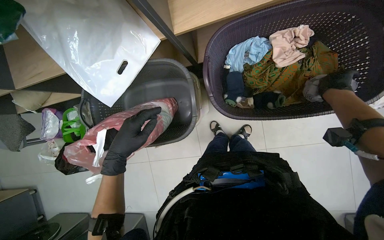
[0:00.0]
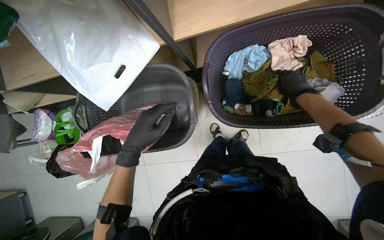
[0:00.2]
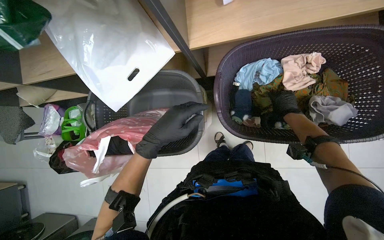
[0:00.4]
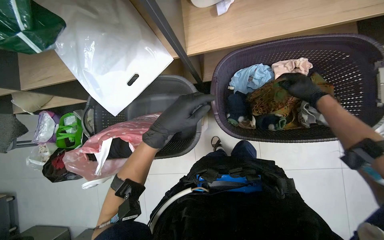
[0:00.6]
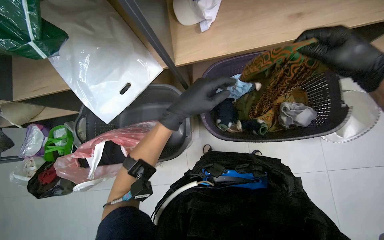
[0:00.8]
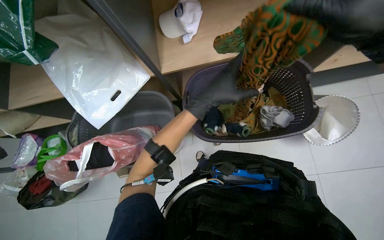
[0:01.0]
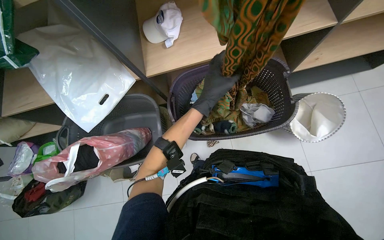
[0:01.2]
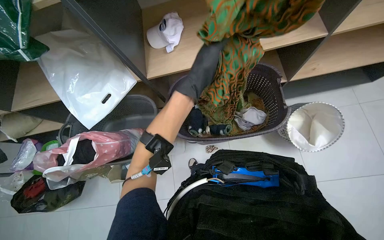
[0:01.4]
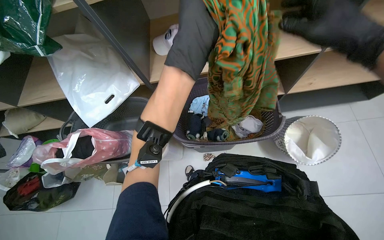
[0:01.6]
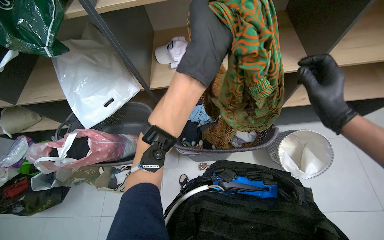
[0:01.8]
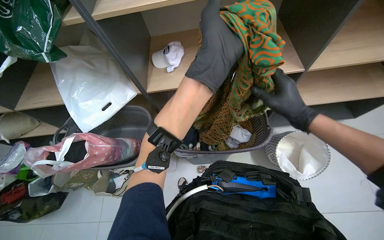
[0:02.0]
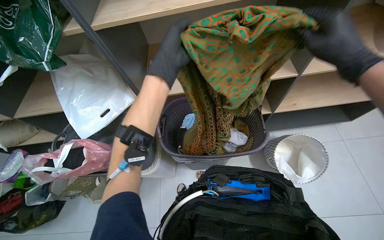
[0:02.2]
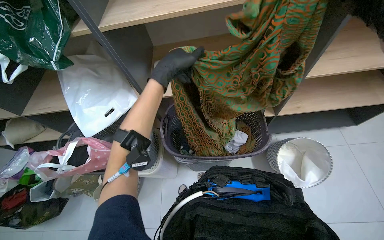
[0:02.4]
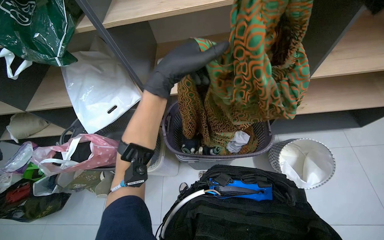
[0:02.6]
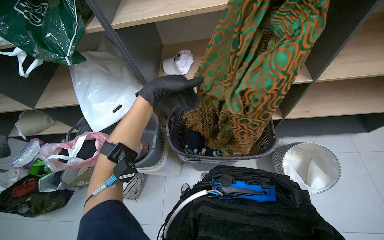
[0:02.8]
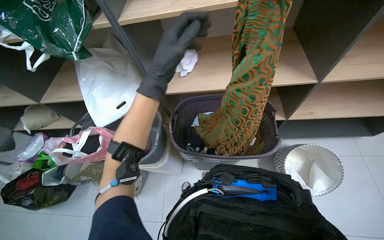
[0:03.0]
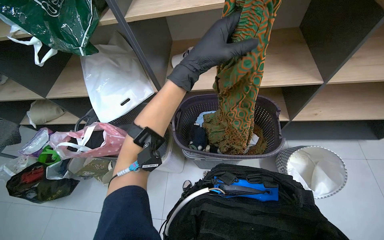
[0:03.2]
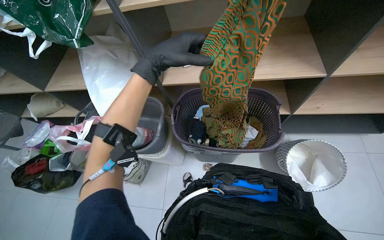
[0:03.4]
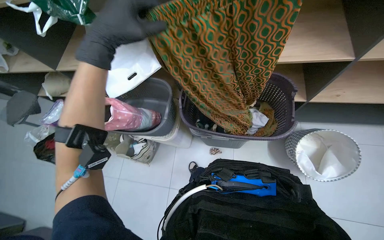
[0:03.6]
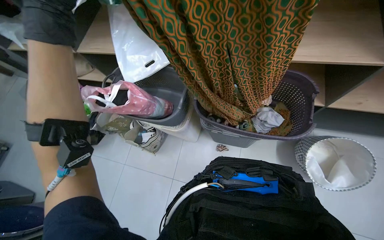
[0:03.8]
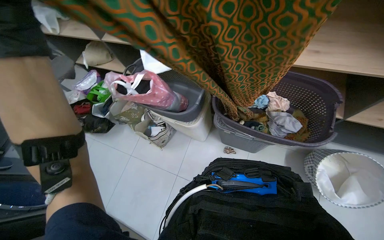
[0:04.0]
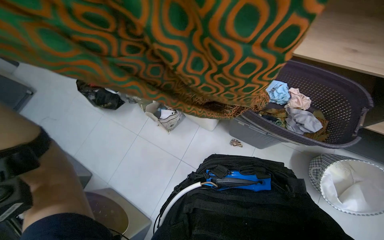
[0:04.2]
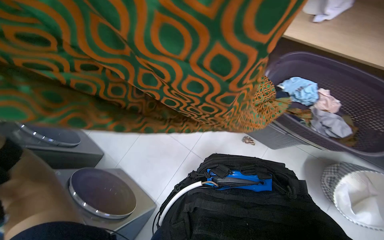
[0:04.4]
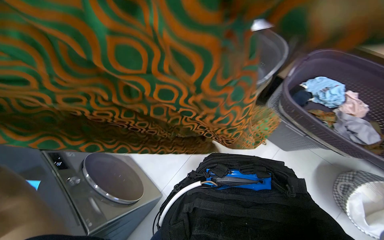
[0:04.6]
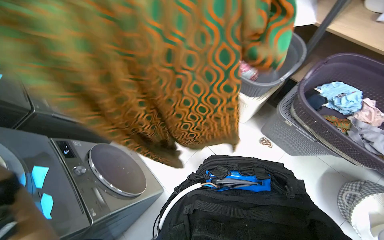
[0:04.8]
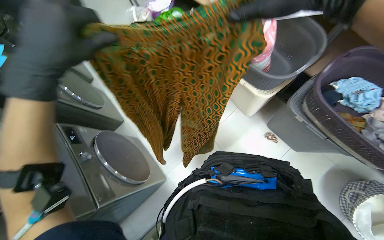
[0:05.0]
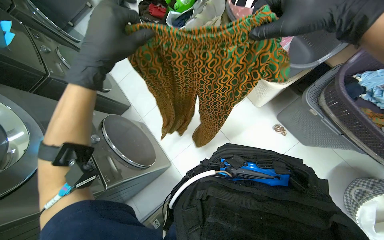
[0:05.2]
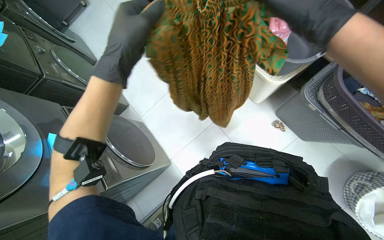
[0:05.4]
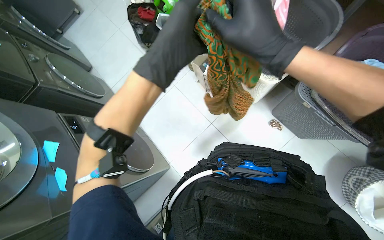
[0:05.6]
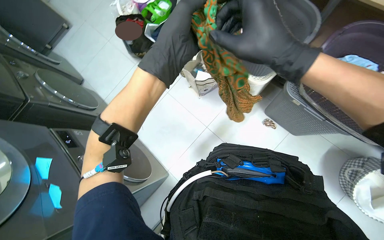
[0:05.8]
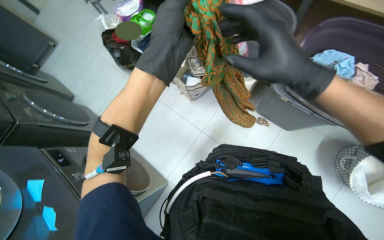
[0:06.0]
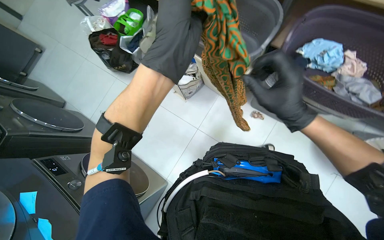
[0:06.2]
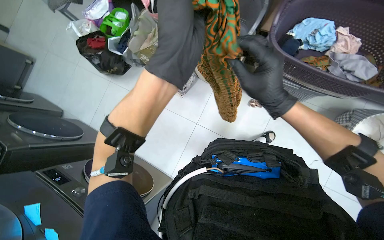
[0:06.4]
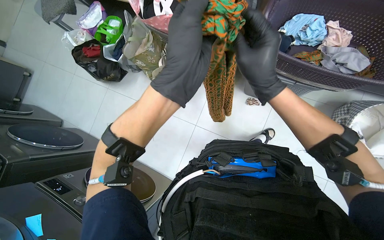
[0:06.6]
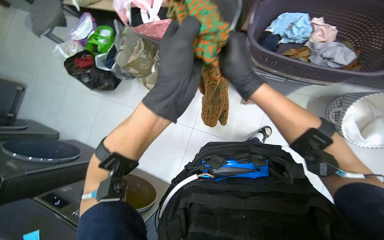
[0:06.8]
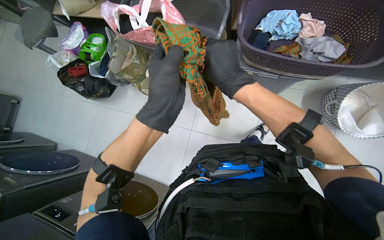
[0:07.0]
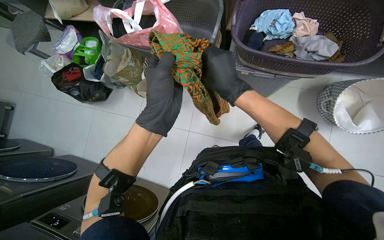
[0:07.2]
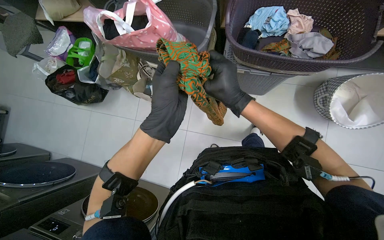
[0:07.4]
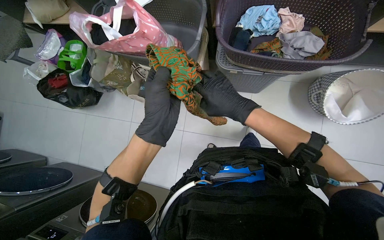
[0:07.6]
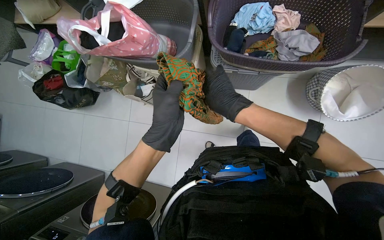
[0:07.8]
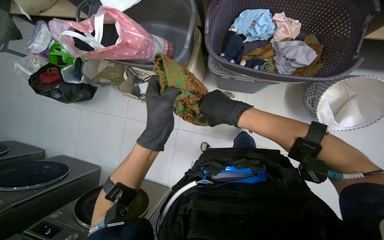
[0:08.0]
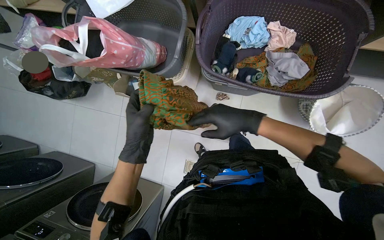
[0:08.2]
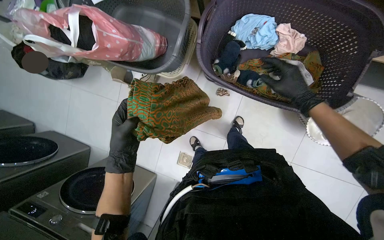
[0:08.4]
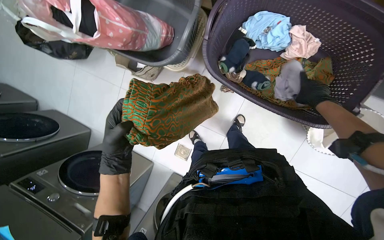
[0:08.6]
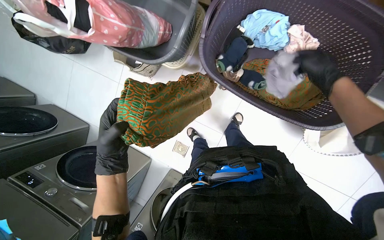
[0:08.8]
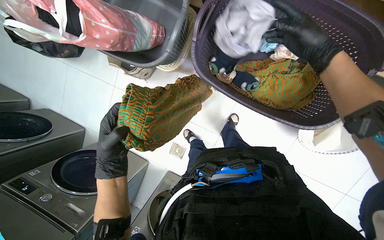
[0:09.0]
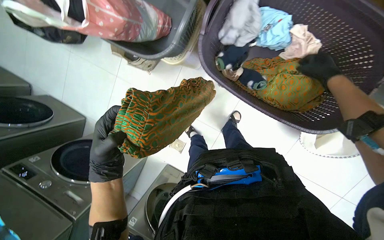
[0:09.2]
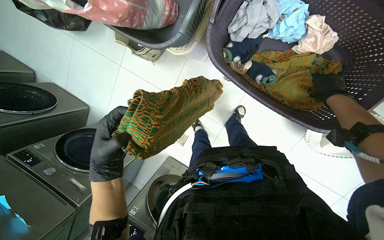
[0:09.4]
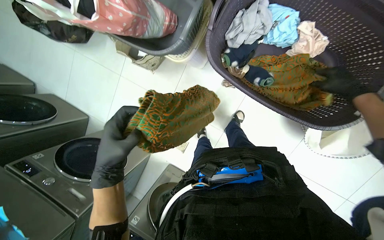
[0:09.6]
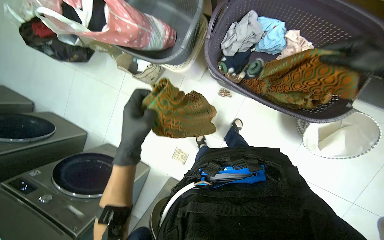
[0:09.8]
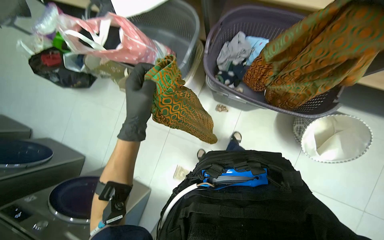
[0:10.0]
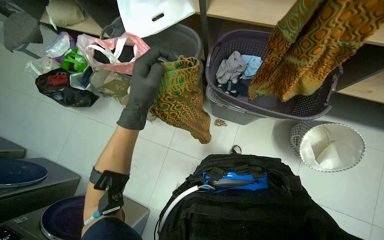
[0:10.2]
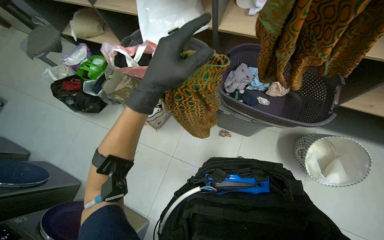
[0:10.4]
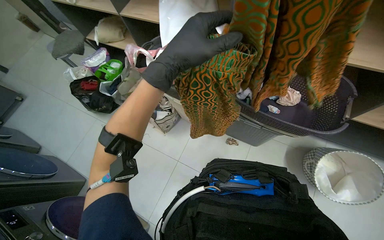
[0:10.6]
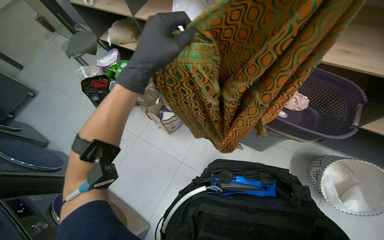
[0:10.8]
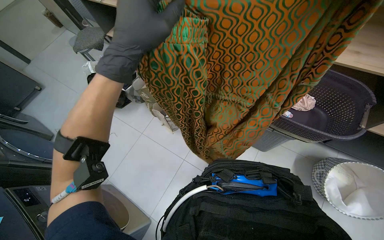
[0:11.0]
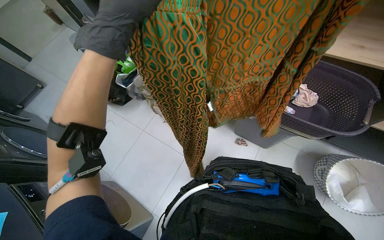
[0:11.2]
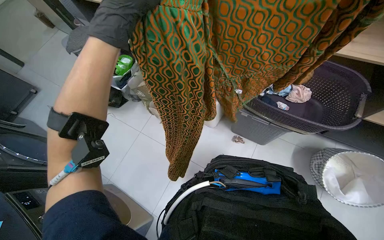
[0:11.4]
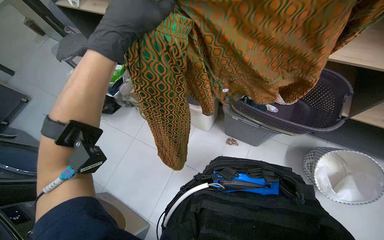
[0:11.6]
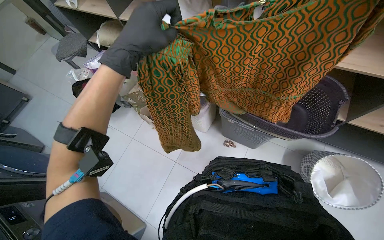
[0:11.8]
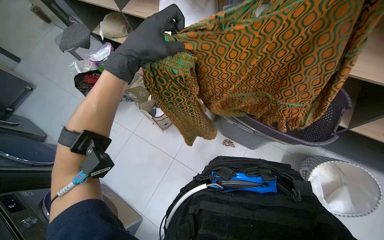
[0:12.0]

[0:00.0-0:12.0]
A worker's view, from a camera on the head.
Job: managing laundry.
The whole recording: Folding and organizing laundry. The worker folds and organizes various clothes, placing them into baskets, on shelves, and into bags.
0:00.0 to 0:01.6: The wearer looks about 25 degrees further upward. The left hand is displaced to the right and up the picture by roughly 50 cm.
0:01.6 to 0:03.0: The left hand heads nearer to the camera and down the picture, covering approximately 20 cm.
0:03.0 to 0:04.4: The wearer's head swings about 35 degrees to the left. The view tips downward by roughly 15 degrees.
0:06.0 to 0:07.6: The scene turns about 25 degrees counterclockwise in the picture. The right hand heads farther from the camera, covering about 15 cm.
0:07.6 to 0:09.0: The view tips downward by roughly 15 degrees. The right hand heads up the picture and to the right, covering approximately 50 cm.
0:09.0 to 0:10.4: The camera pitches upward, by some 30 degrees.
0:10.4 to 0:12.0: The left hand heads to the left, covering approximately 10 cm.

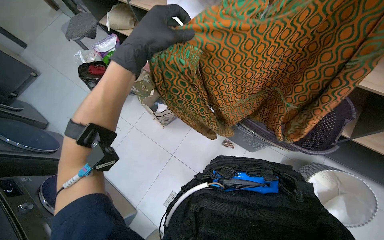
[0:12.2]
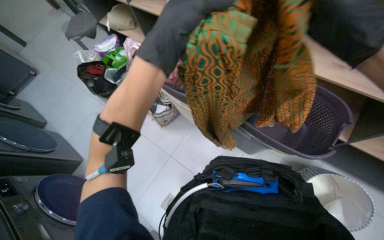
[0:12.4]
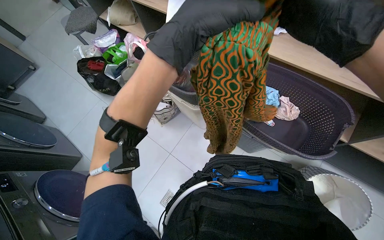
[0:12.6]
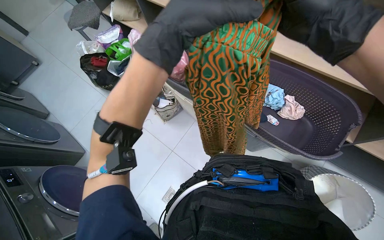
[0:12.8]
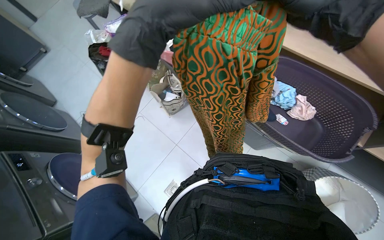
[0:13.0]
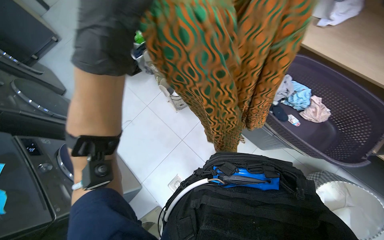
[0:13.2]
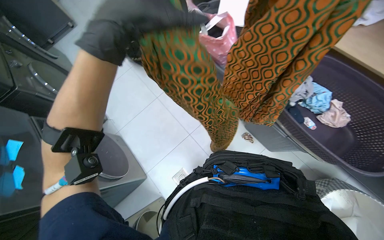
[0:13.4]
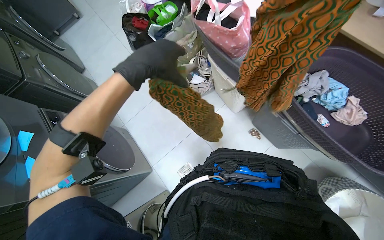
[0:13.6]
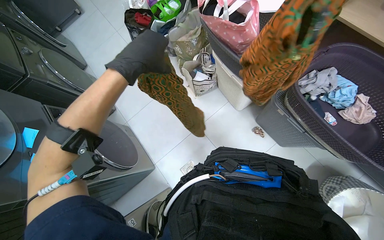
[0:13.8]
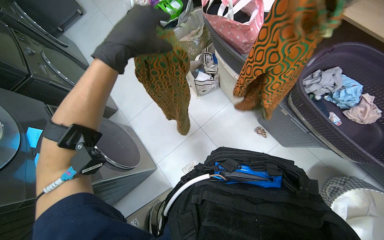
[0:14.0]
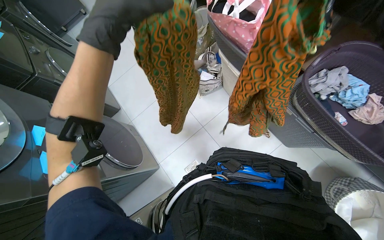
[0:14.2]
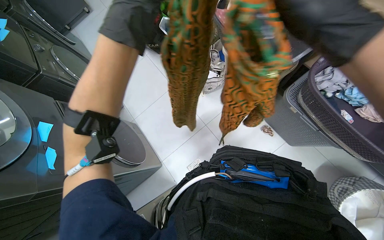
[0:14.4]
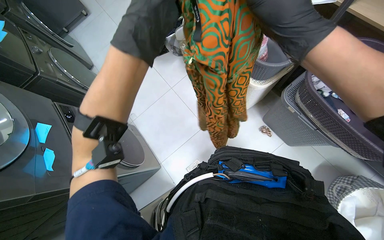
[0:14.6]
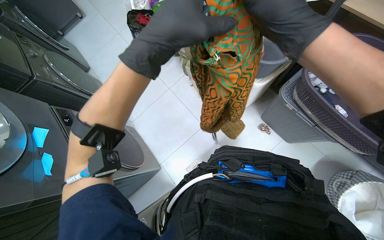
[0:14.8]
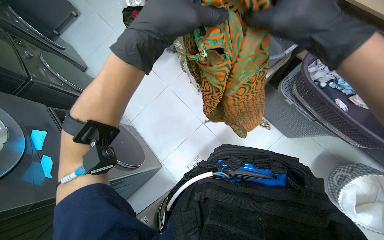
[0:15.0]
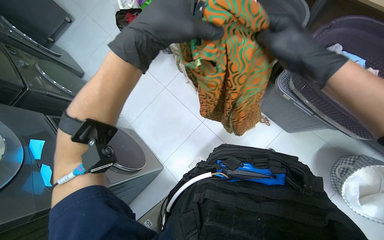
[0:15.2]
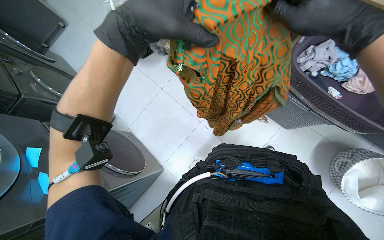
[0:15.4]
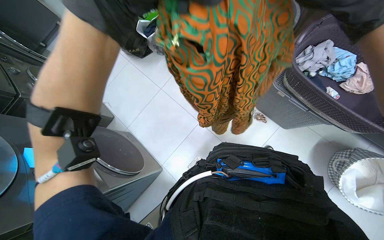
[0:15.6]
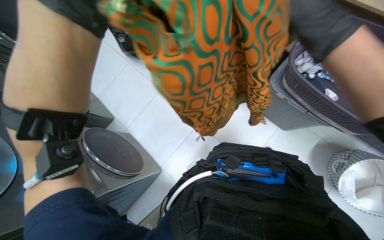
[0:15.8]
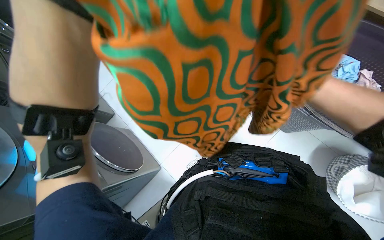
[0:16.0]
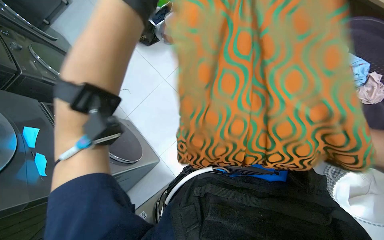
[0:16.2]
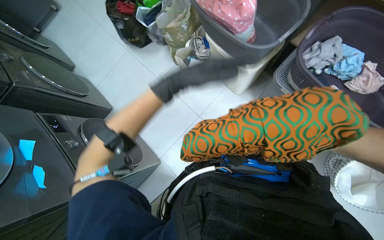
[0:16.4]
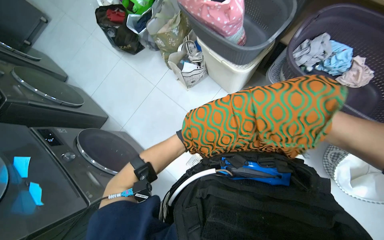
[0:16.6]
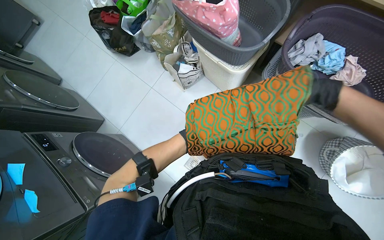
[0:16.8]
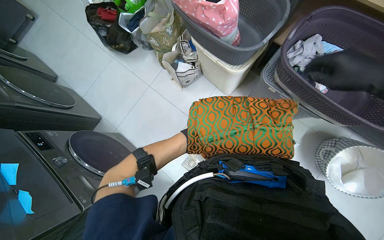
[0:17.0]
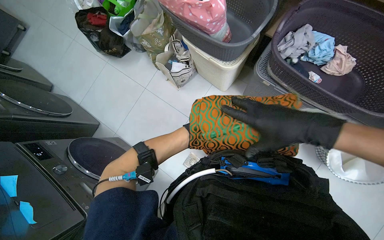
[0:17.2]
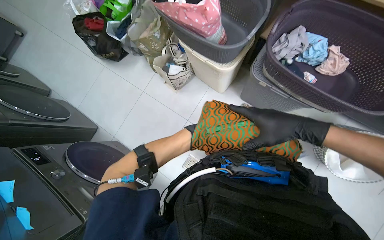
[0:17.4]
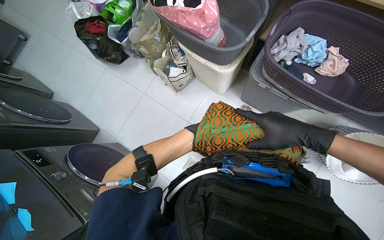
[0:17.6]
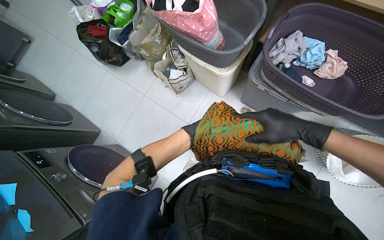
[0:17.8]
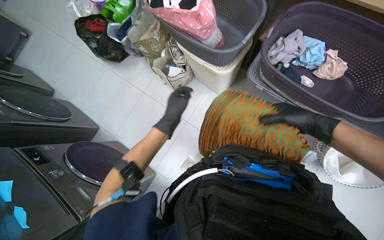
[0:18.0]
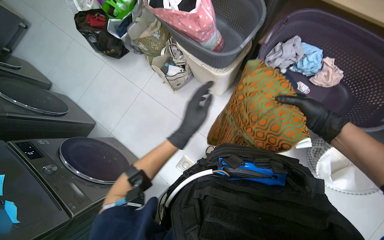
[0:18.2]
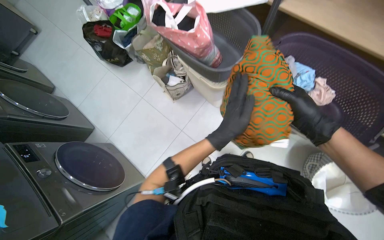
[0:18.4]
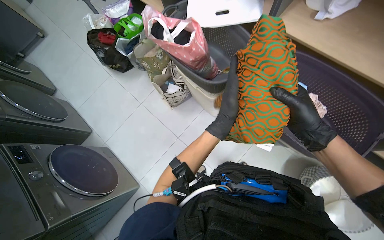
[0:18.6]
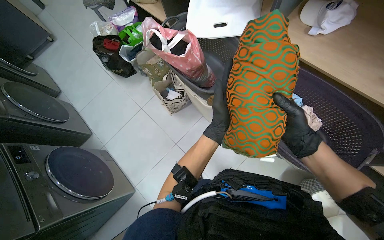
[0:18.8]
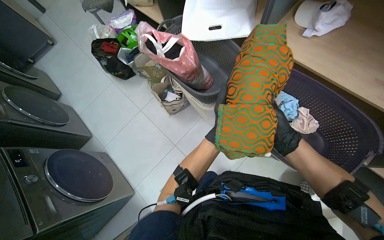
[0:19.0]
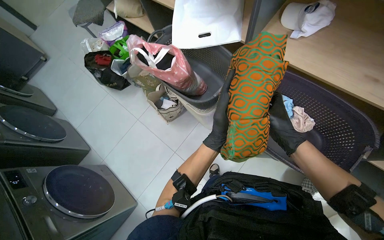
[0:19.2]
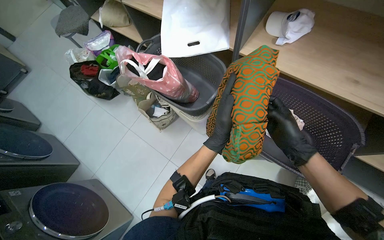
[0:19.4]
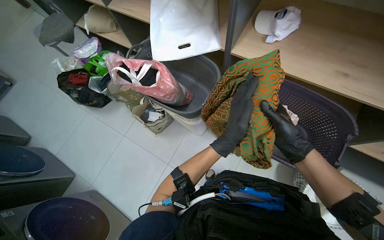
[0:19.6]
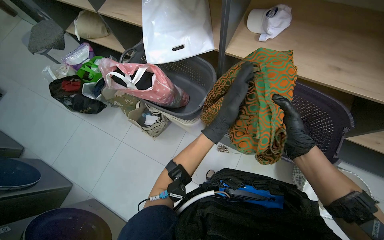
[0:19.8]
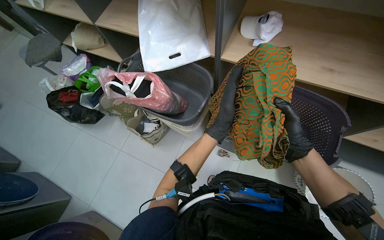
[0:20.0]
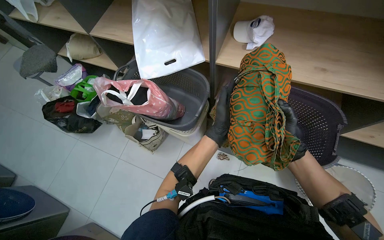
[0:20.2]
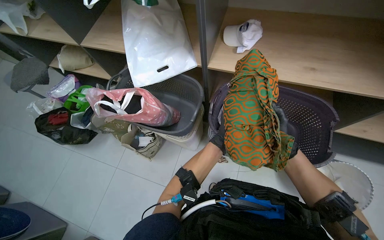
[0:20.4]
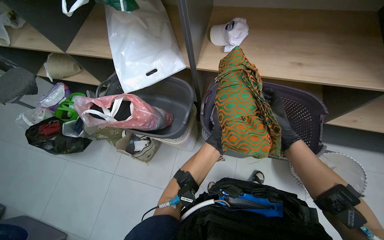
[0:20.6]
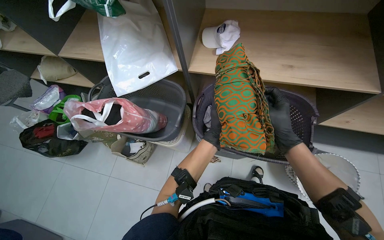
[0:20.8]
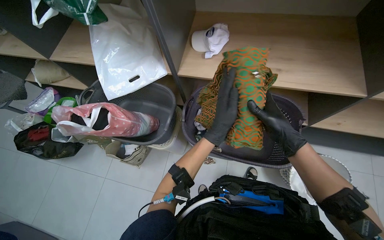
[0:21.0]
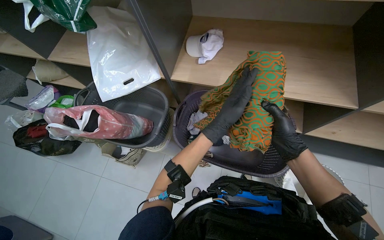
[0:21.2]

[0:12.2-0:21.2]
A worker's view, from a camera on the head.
Job: managing laundry.
The whole recording: Folding and organizing laundry. The worker folds and organizes various clothes, placing them into baskets, on shelves, and into bags.
0:18.2 to 0:19.8: The left hand is displaced to the right by some 25 cm, and goes farther from the camera and returns, roughly 10 cm each way.
0:19.8 to 0:21.2: The left hand reaches about 25 cm farther from the camera, then returns.
